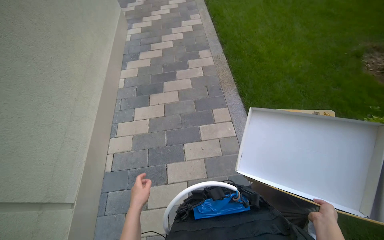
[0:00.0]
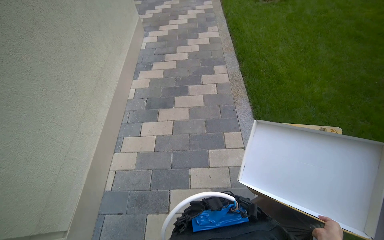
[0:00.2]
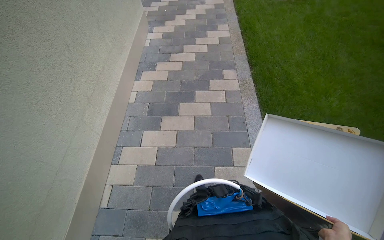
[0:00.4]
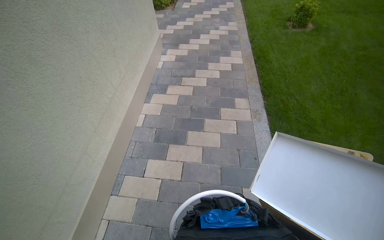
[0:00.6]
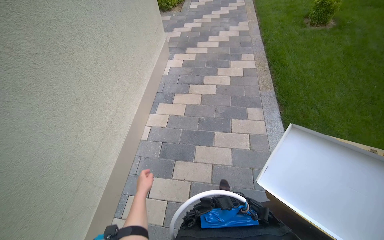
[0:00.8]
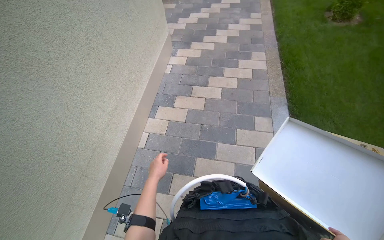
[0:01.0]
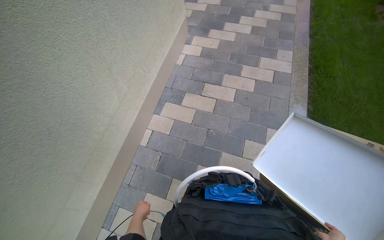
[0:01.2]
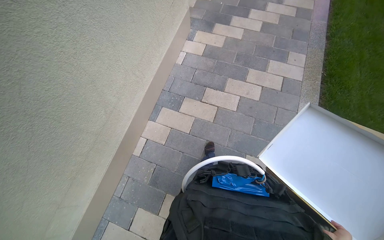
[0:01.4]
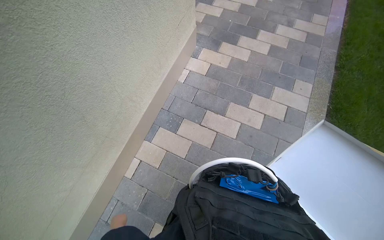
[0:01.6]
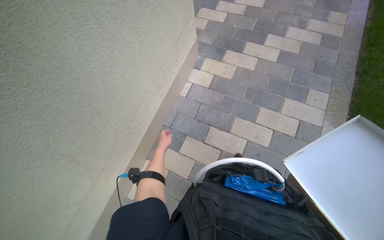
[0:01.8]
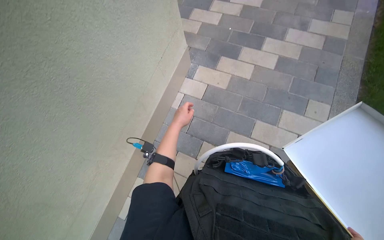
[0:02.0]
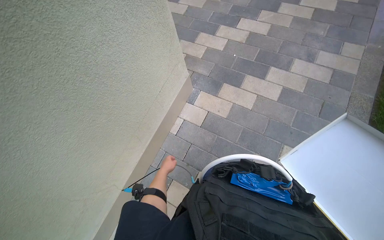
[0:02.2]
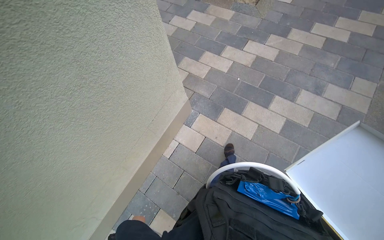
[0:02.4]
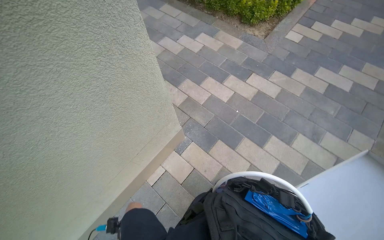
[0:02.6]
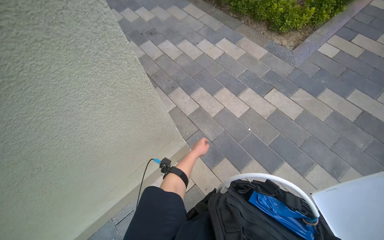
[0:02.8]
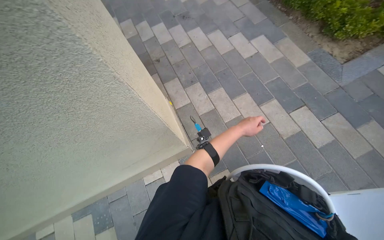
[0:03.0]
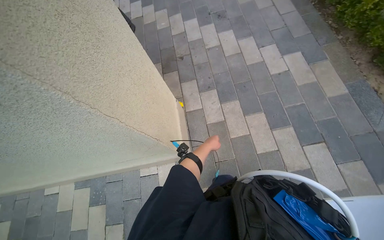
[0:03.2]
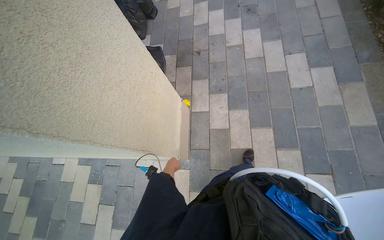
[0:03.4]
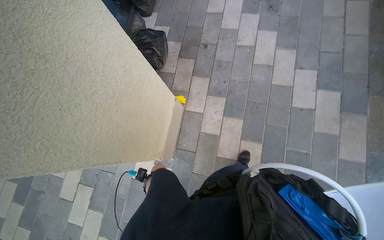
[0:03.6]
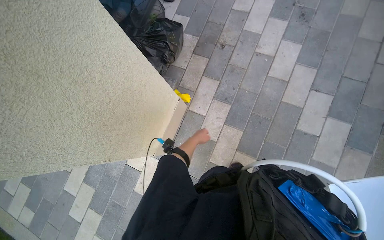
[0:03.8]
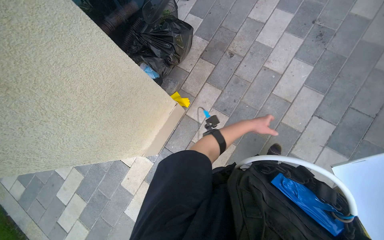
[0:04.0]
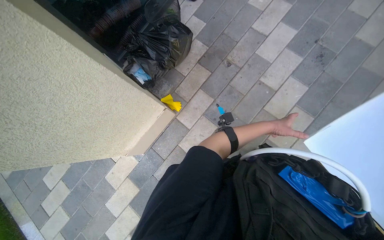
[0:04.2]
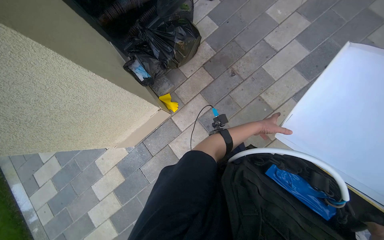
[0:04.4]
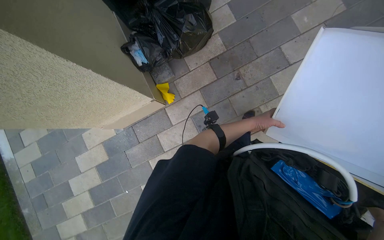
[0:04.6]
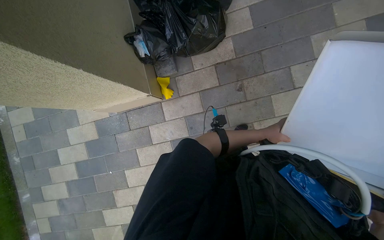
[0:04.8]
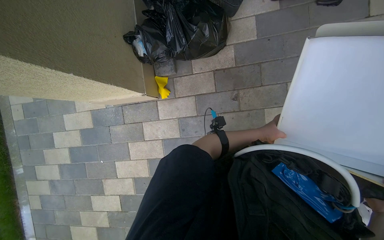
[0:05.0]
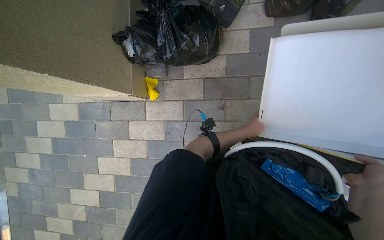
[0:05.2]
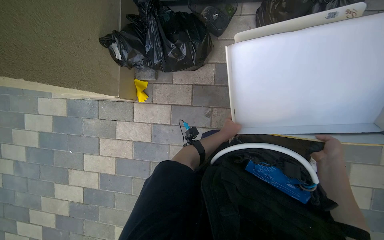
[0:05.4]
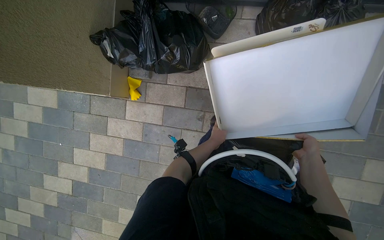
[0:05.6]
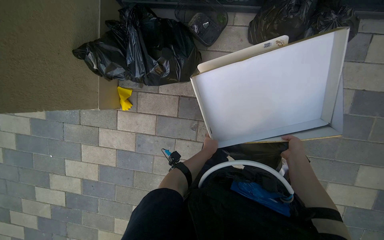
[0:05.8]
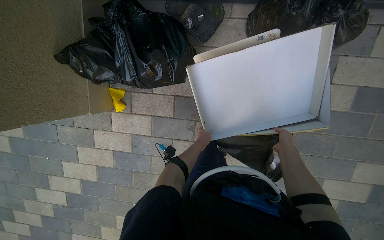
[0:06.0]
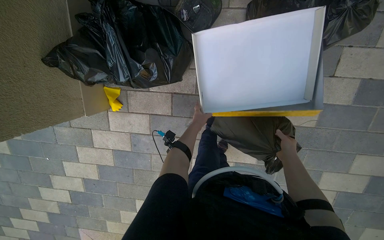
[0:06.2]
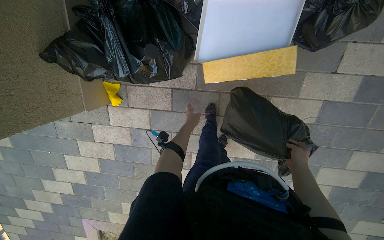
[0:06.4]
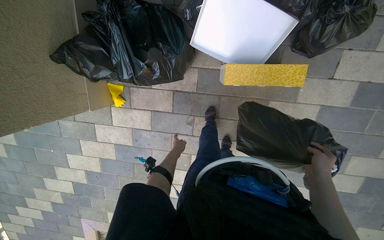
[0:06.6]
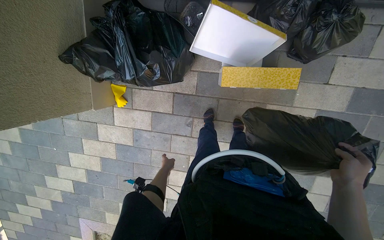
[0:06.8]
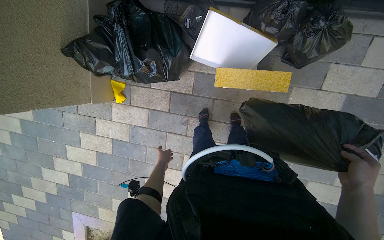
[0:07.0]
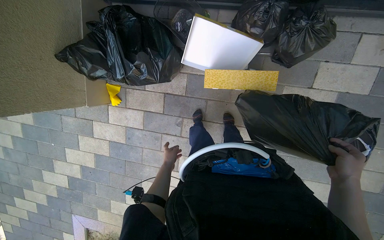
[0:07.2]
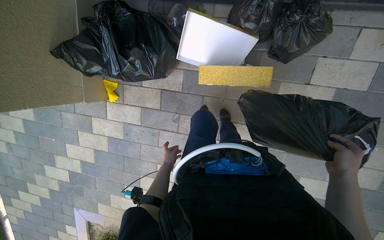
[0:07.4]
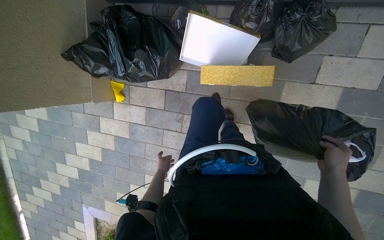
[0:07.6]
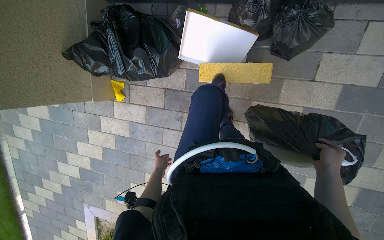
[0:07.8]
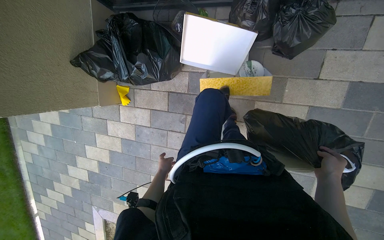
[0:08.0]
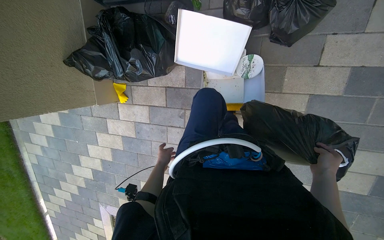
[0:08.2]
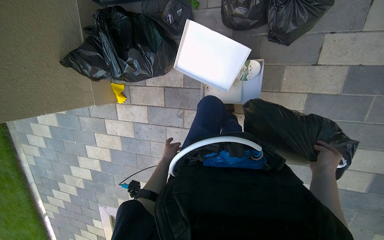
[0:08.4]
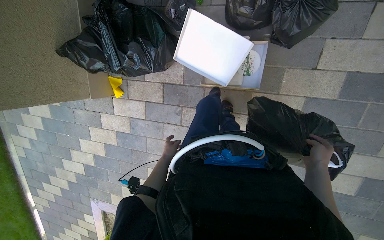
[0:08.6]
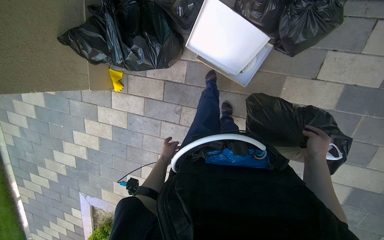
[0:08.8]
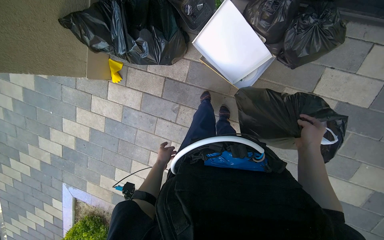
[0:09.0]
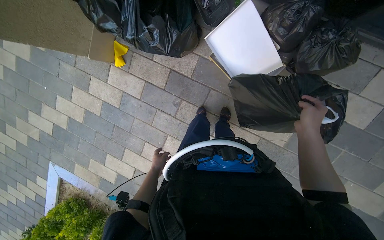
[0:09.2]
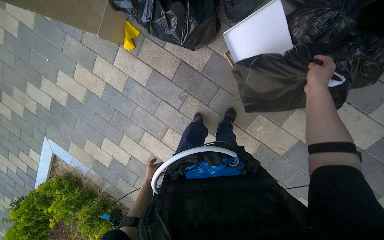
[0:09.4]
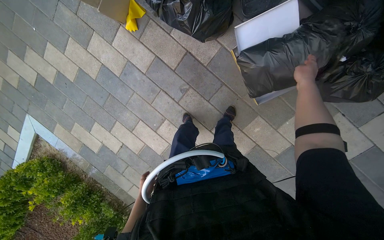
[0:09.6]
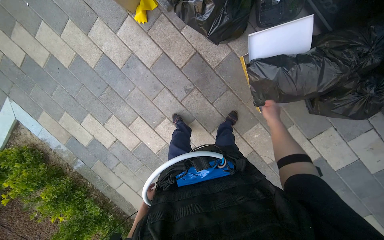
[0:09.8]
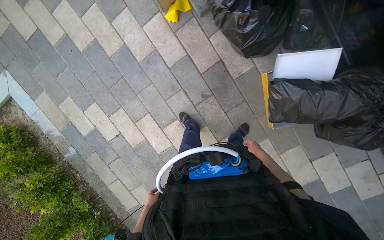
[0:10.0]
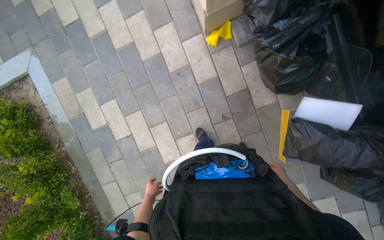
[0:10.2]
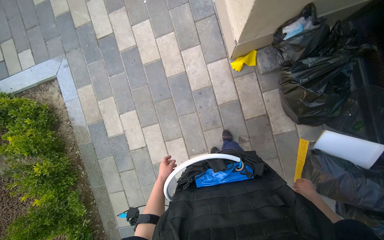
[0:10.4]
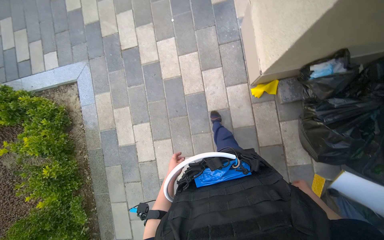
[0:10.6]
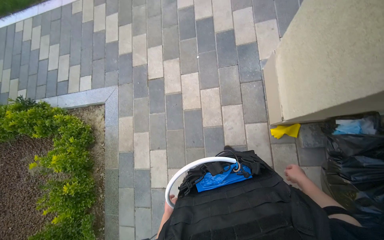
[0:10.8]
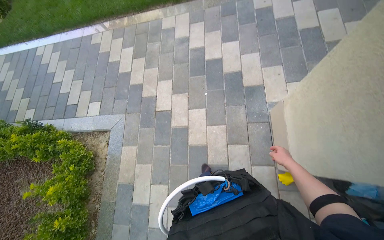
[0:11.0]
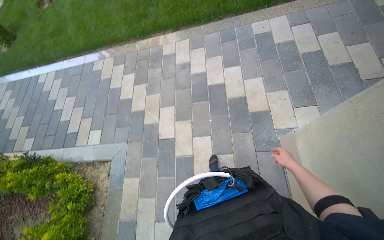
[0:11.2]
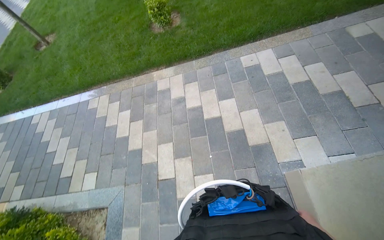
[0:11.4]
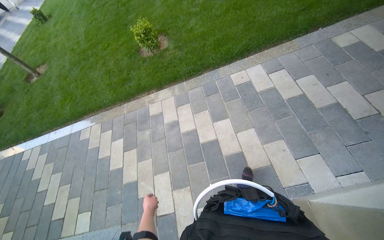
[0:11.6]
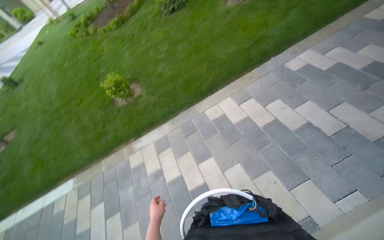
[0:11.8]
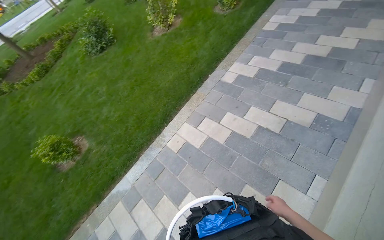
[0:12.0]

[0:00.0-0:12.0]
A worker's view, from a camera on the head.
Job: managing trash.
The whole recording: Carrying items for disposal. The worker carries a box and a trash bag down the stairs.
0:00.0 to 0:01.6: The camera travels approximately 2 m. The wearer looks approximately 30 degrees further to the left. The camera pitches downward, by some 10 degrees.
0:01.6 to 0:03.0: The wearer moves some 1.5 m. The wearer's head swings roughly 40 degrees to the left.
0:03.0 to 0:04.4: The wearer moves some 1 m. The wearer's head swings approximately 75 degrees to the left. The wearer looks approximately 30 degrees further downward.
0:04.4 to 0:06.0: The camera is carried about 1 m. The wearer looks approximately 25 degrees further downward. Everything in view rotates approximately 45 degrees clockwise.
0:06.0 to 0:07.6: The right hand moves to the right and nearer to the camera, about 35 cm, while the left hand goes approximately 20 cm down the picture.
0:07.6 to 0:09.0: The right hand travels up the picture by about 10 cm.
0:09.0 to 0:10.4: The wearer moves roughly 90 cm. The camera sweeps to the right, by some 20 degrees. The scene turns some 55 degrees clockwise in the picture.
0:10.4 to 0:12.0: The wearer moves roughly 1.5 m. The wearer looks some 30 degrees further to the right. The view tilts roughly 50 degrees upward.

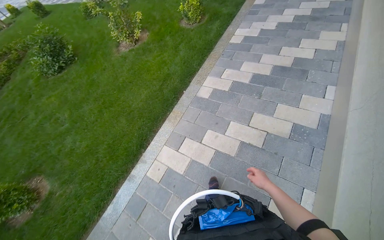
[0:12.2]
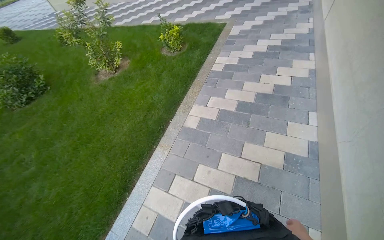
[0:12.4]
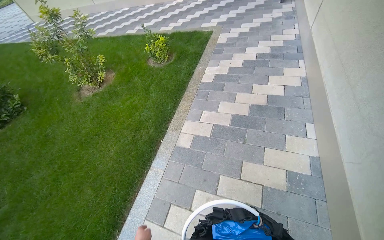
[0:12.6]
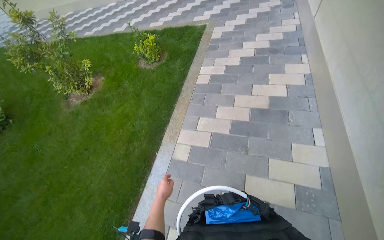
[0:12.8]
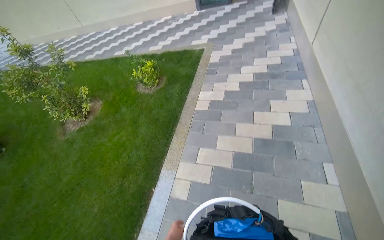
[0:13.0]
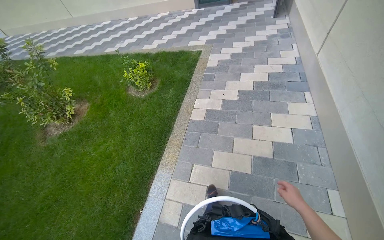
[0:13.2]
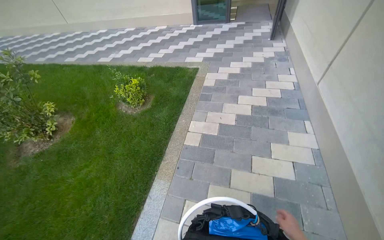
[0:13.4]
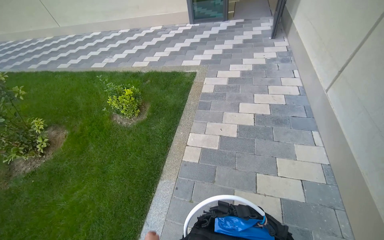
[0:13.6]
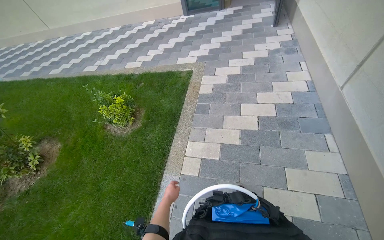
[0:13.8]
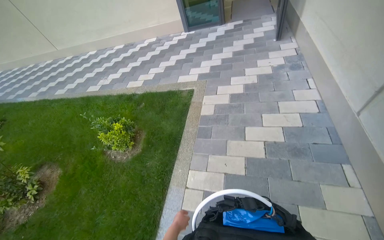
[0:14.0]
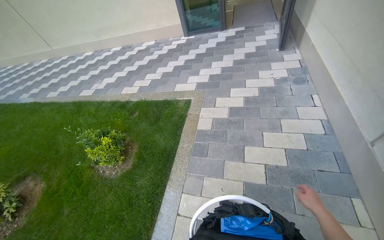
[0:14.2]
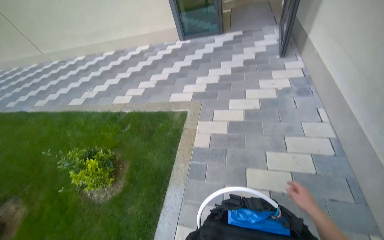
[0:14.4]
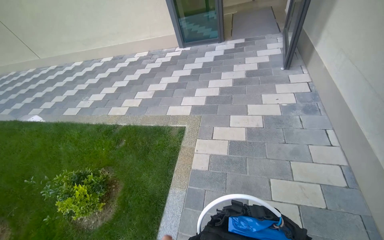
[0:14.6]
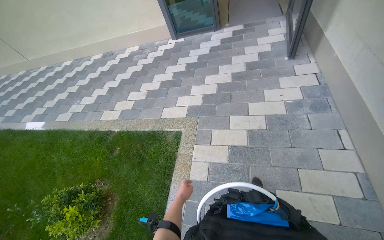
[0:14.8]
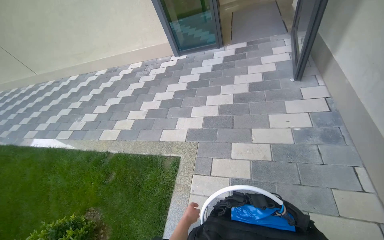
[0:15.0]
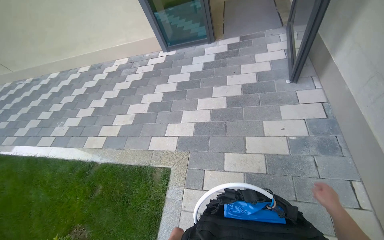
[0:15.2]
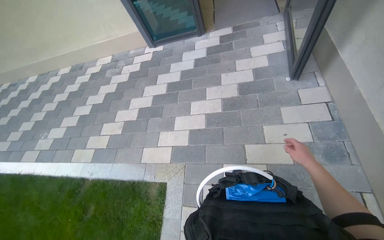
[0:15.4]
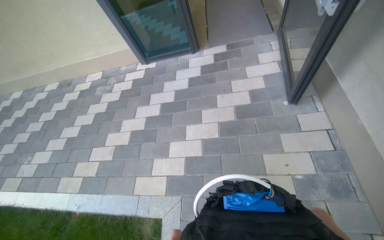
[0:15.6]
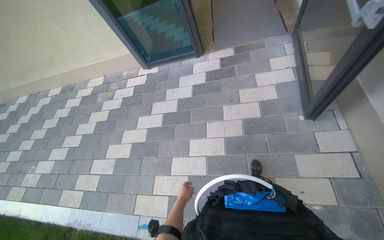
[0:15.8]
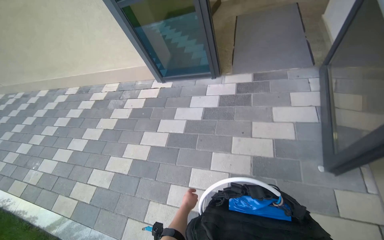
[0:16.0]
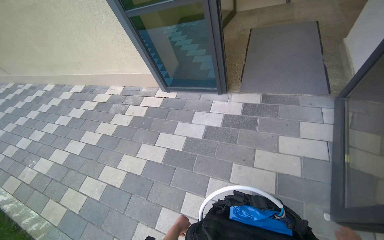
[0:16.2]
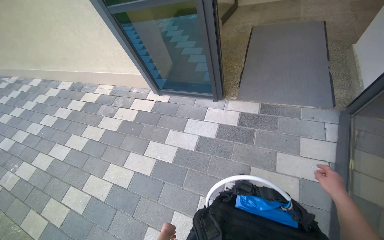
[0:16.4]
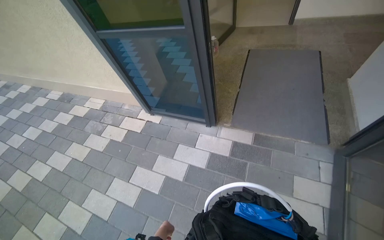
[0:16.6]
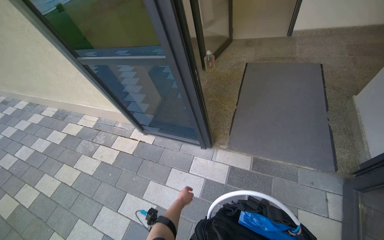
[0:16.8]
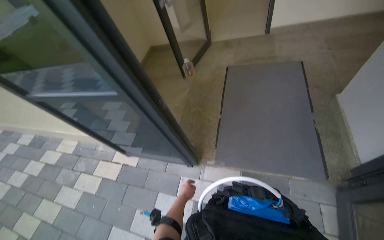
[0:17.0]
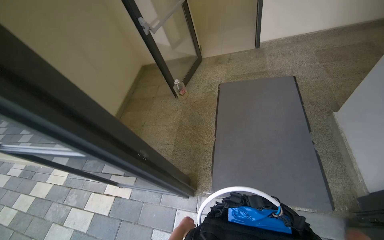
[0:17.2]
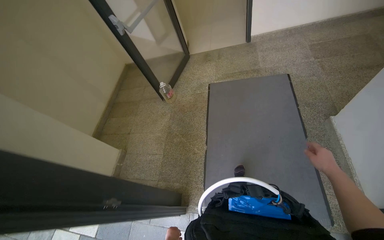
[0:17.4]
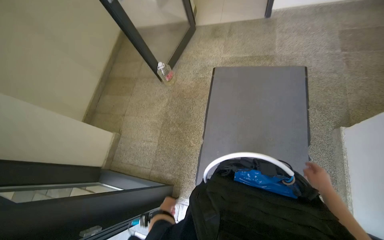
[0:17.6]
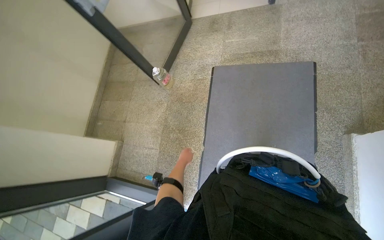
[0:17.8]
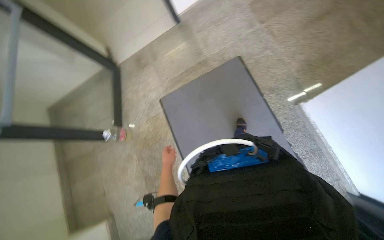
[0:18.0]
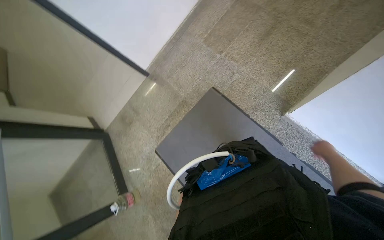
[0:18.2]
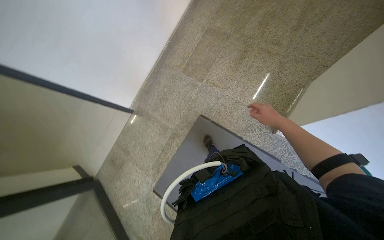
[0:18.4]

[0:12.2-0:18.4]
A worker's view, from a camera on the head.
Job: managing trash.
The whole recording: Carrying items for disposal. The worker carries a box and a trash bag down the stairs.
0:12.2 to 0:13.8: The camera travels some 2 m. The head rotates some 20 degrees to the right.
0:13.8 to 0:15.4: The wearer moves roughly 2 m.
0:15.4 to 0:16.8: The camera is carried approximately 2 m.
0:16.8 to 0:18.4: The camera is carried roughly 1.5 m. The head turns to the right by some 70 degrees.
